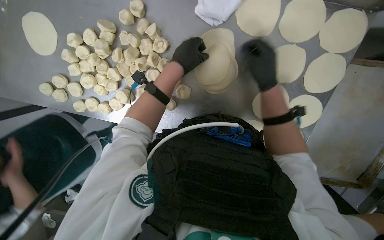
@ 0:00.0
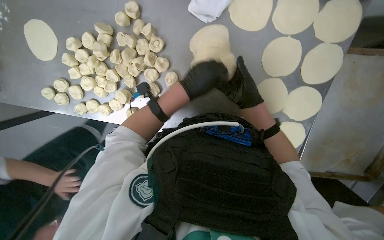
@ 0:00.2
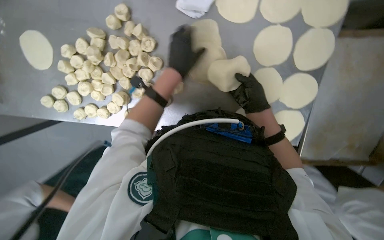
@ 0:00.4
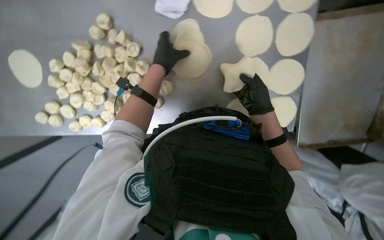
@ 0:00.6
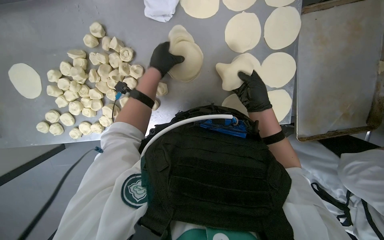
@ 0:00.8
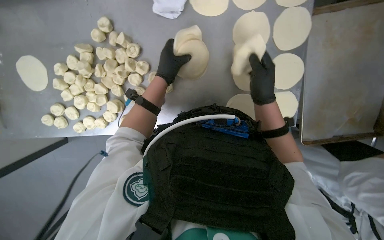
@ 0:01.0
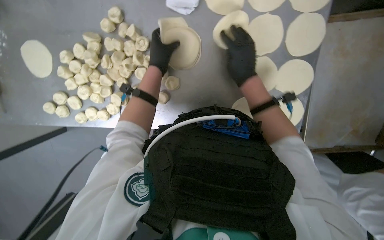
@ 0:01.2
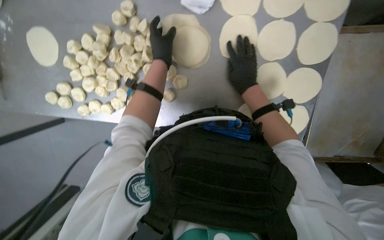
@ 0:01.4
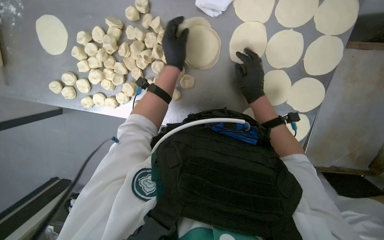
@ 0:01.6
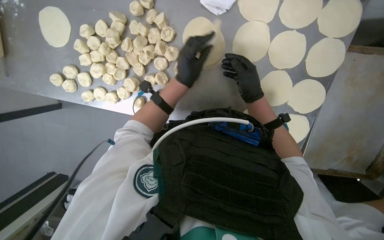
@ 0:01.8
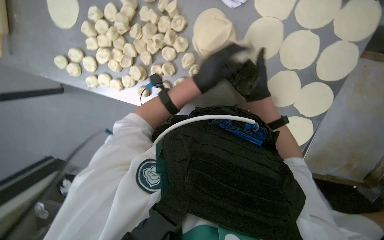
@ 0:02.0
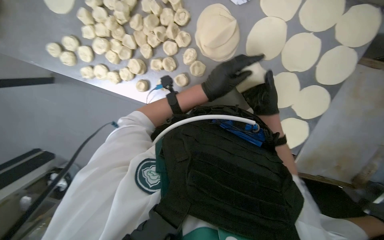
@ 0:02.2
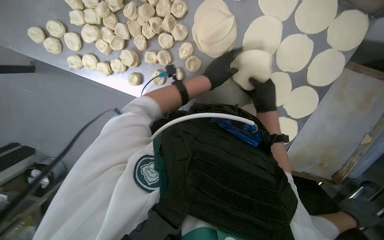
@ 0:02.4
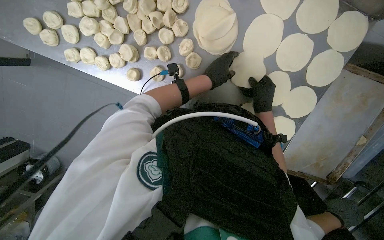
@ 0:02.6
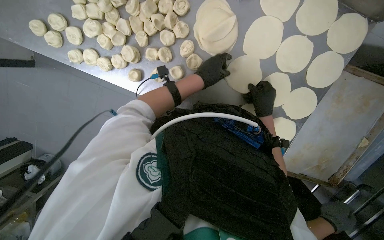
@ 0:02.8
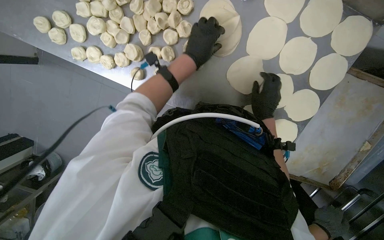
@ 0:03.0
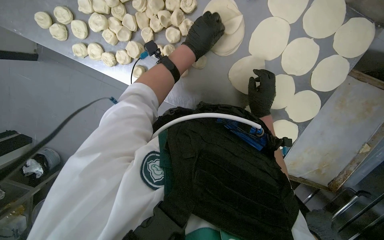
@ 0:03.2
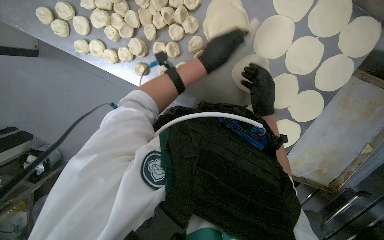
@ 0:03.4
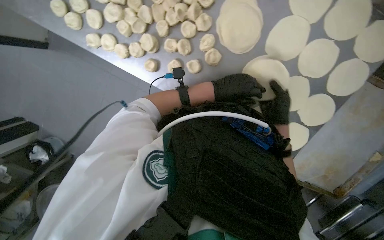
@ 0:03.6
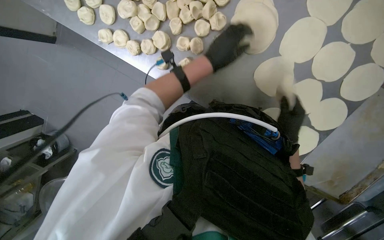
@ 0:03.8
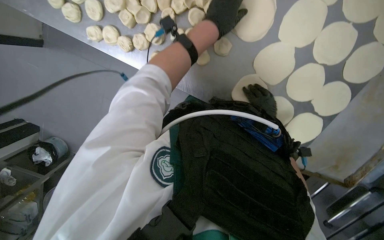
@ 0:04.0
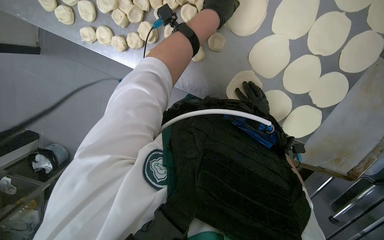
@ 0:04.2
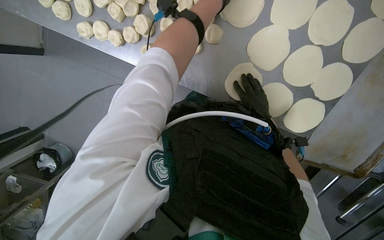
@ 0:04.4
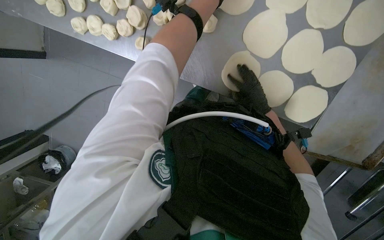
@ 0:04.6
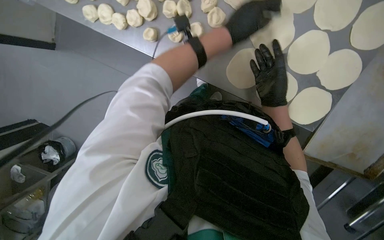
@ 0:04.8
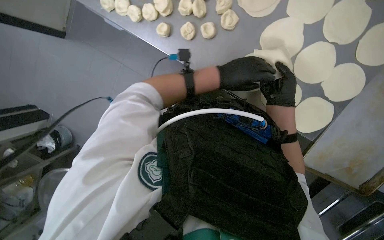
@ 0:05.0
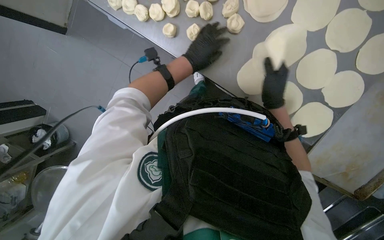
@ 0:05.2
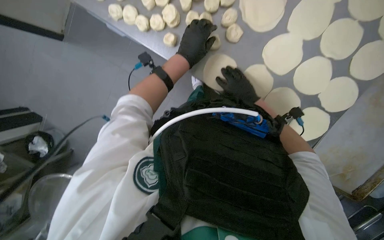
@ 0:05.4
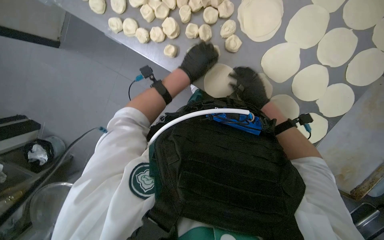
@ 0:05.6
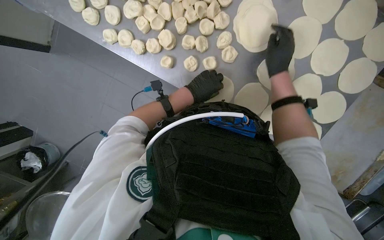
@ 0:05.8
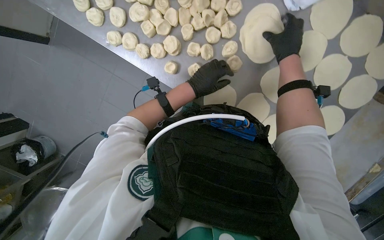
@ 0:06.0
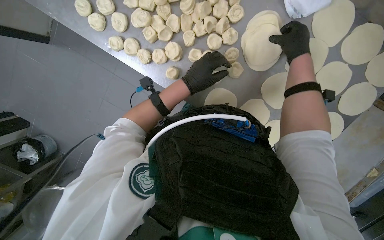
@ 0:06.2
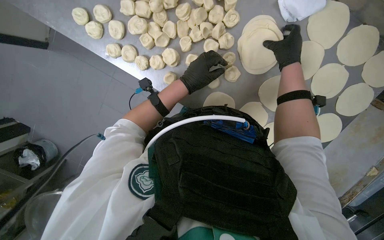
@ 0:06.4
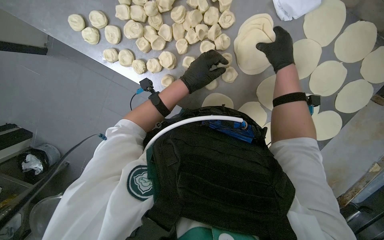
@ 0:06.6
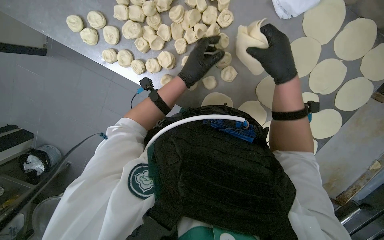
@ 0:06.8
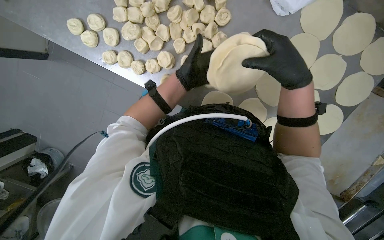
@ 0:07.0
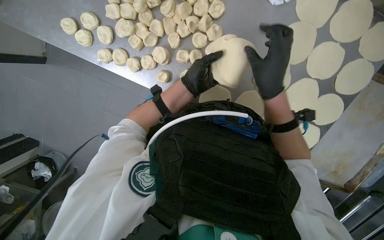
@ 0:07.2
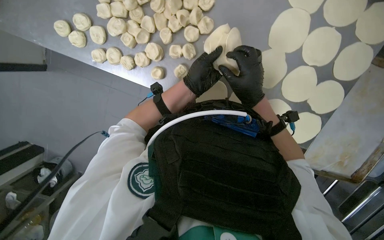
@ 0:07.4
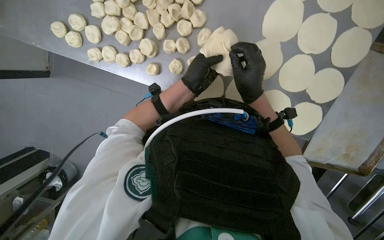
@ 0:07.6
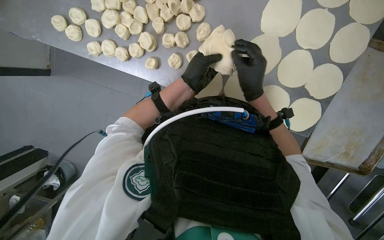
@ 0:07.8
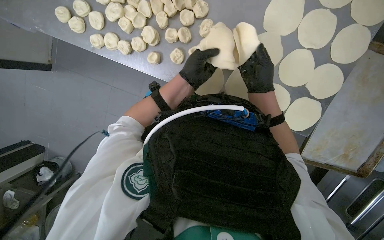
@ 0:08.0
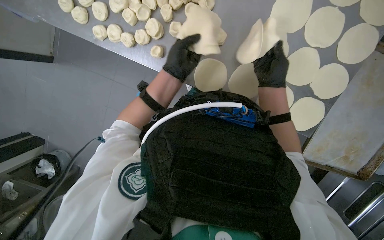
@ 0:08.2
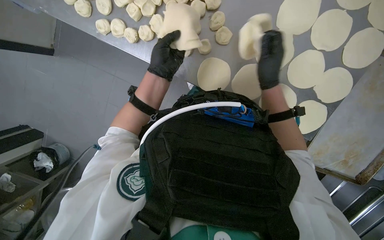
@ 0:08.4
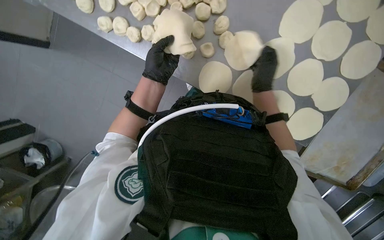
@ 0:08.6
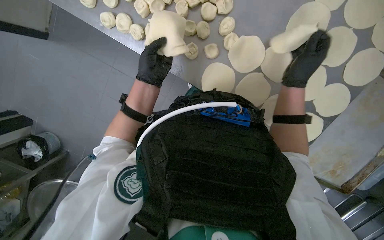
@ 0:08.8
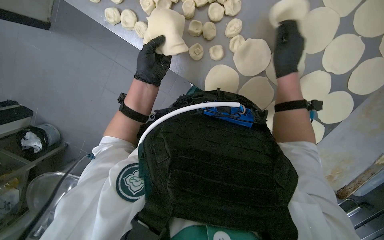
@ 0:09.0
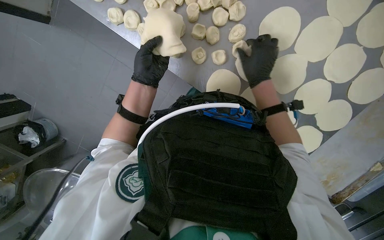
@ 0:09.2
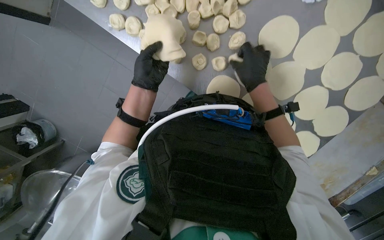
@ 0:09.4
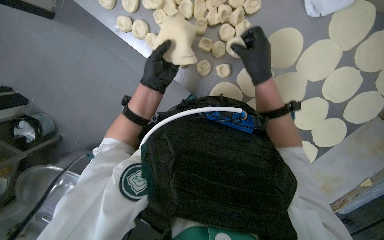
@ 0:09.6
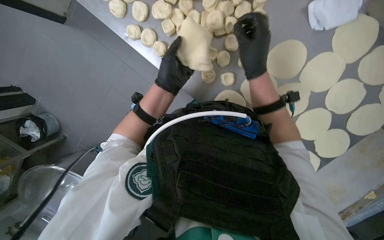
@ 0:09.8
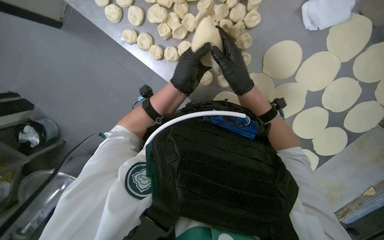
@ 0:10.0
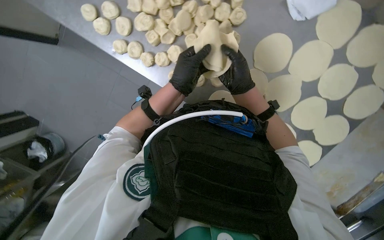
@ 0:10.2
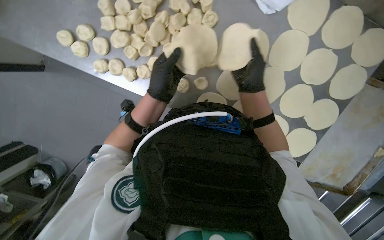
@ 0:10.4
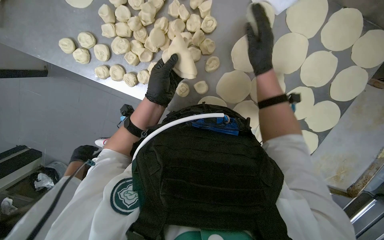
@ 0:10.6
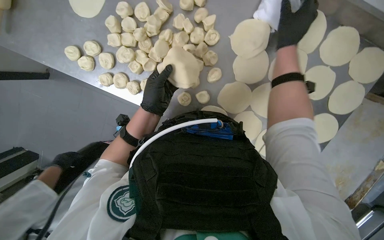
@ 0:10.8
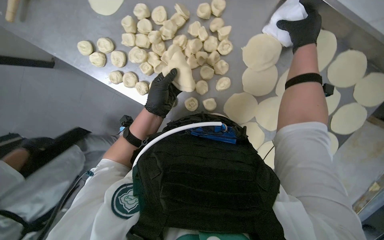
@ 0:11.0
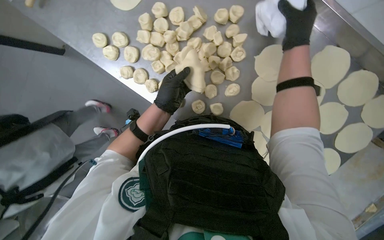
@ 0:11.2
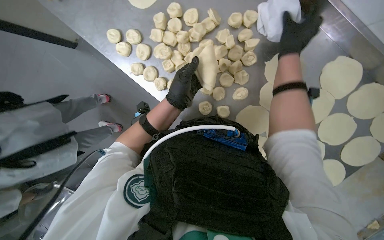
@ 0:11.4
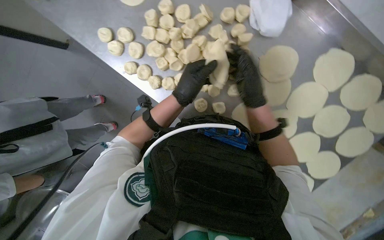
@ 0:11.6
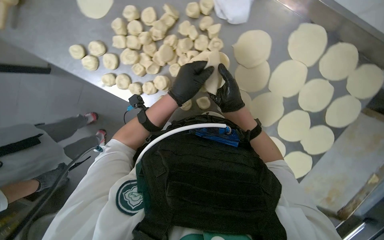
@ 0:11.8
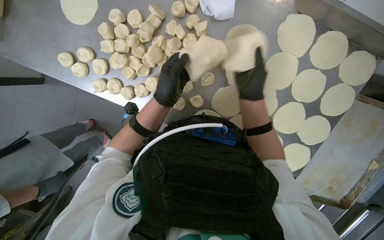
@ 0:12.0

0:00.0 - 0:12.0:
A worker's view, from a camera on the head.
Job: preparing food.
The whole recording: Flattening dough portions. The worker flattens dough portions by hand and arranges them on a tray.
0:00.0 - 0:01.6: The right hand goes nearer and farther, about 10 cm each way, reversing 2 times.
0:03.0 - 0:04.4: The right hand moves farther from the camera, about 10 cm. The left hand travels up the picture by approximately 15 cm.
0:04.4 - 0:06.0: The view tips upward by roughly 15 degrees. The right hand moves up the picture and nearer to the camera, approximately 30 cm; the left hand is displaced down the picture and to the left by approximately 30 cm.
0:06.0 - 0:07.6: The right hand shifts approximately 20 cm down the picture.
0:07.6 - 0:09.0: The left hand heads to the left, covering some 20 cm. The right hand travels up the picture by some 10 cm.
0:10.4 - 0:12.0: The right hand travels up the picture and back again, roughly 25 cm each way.

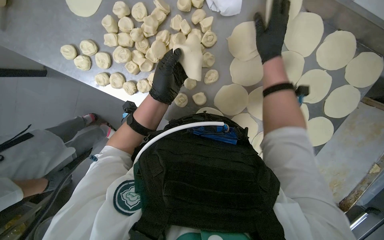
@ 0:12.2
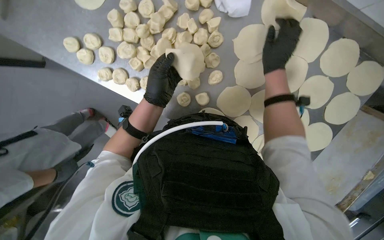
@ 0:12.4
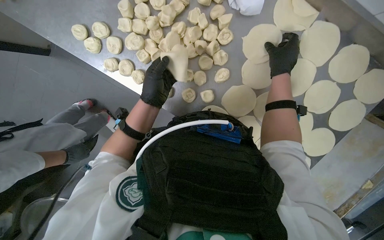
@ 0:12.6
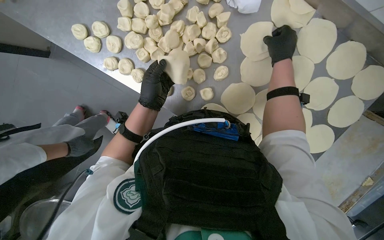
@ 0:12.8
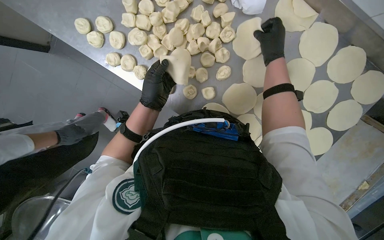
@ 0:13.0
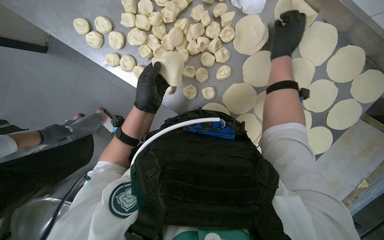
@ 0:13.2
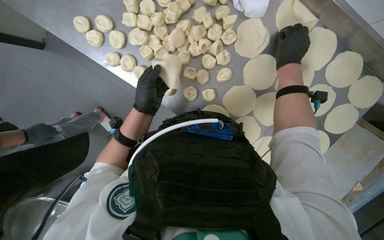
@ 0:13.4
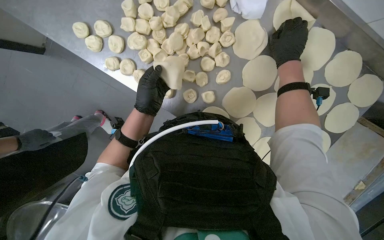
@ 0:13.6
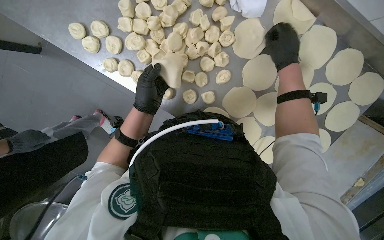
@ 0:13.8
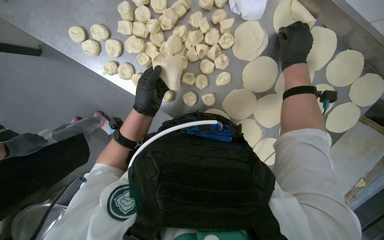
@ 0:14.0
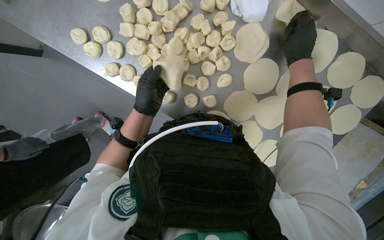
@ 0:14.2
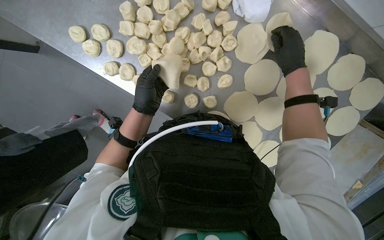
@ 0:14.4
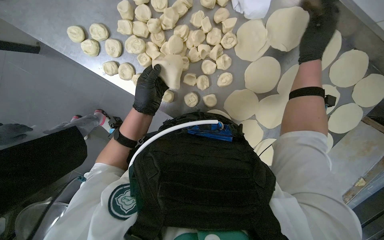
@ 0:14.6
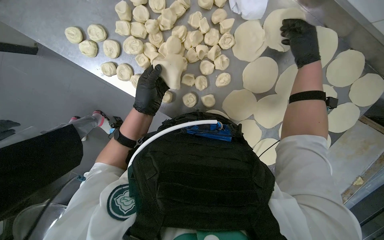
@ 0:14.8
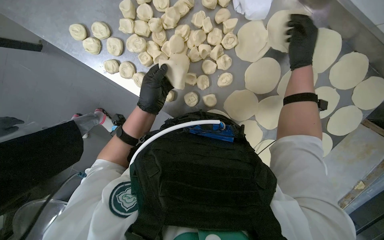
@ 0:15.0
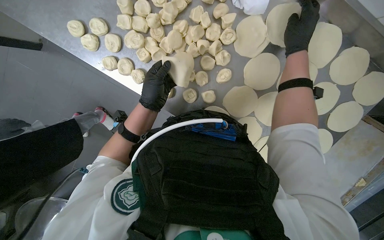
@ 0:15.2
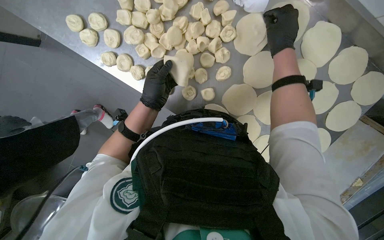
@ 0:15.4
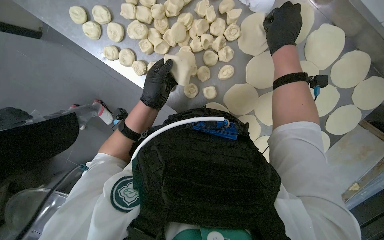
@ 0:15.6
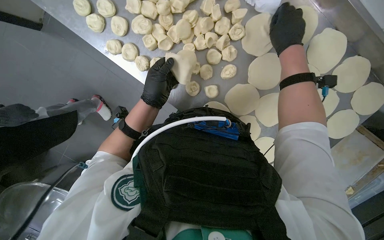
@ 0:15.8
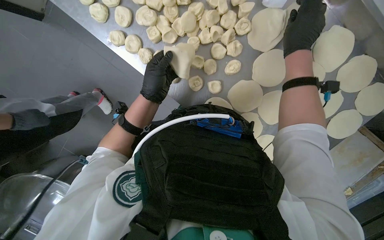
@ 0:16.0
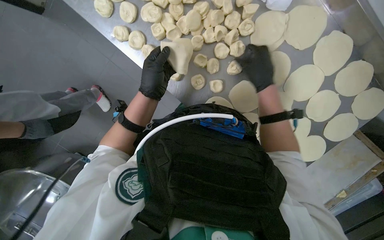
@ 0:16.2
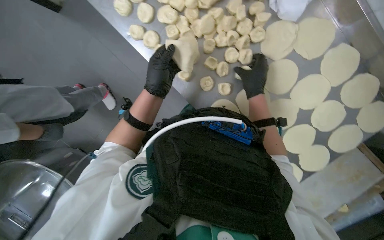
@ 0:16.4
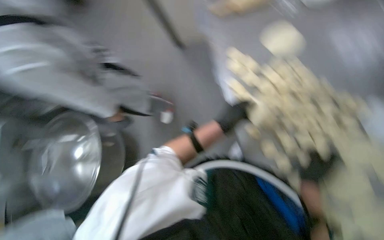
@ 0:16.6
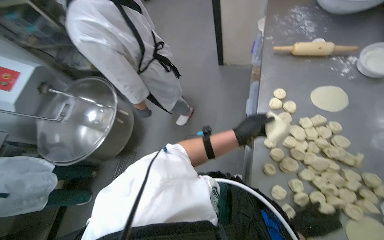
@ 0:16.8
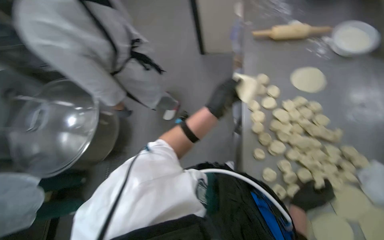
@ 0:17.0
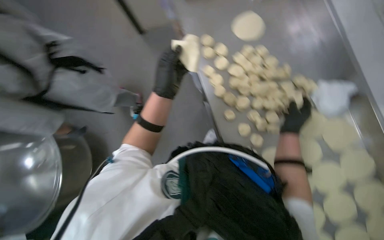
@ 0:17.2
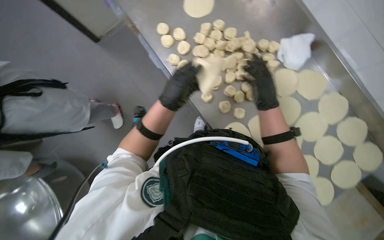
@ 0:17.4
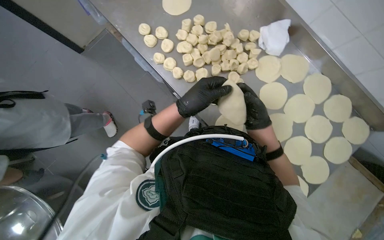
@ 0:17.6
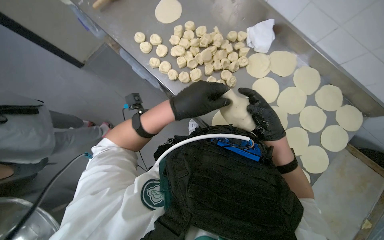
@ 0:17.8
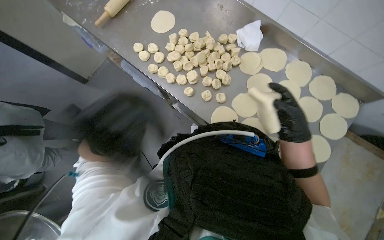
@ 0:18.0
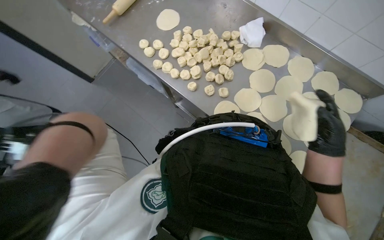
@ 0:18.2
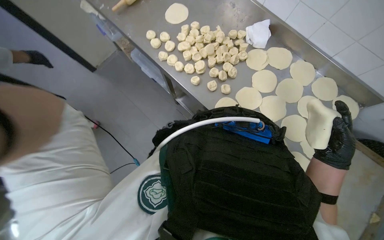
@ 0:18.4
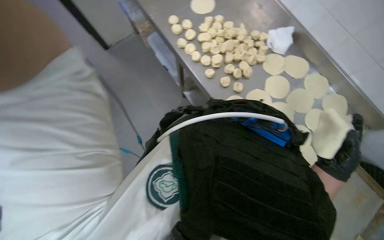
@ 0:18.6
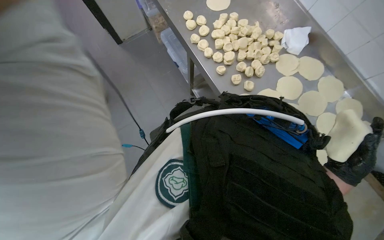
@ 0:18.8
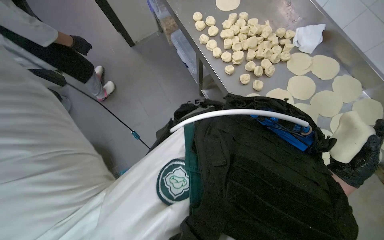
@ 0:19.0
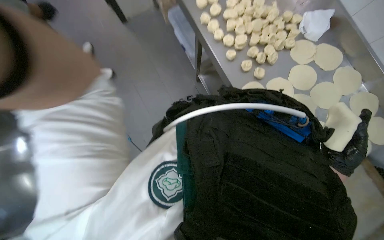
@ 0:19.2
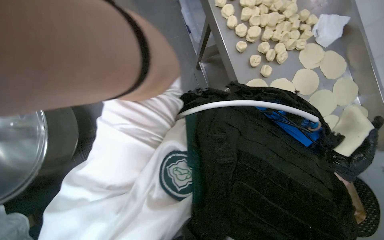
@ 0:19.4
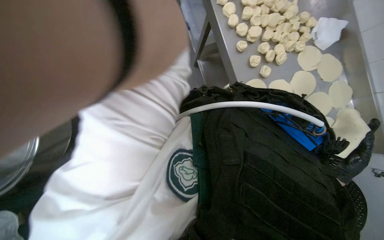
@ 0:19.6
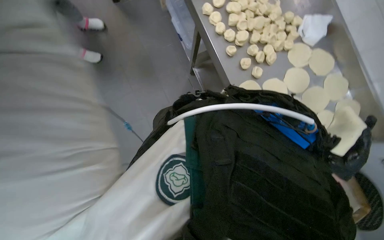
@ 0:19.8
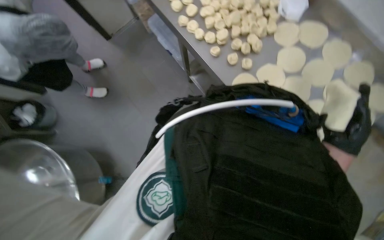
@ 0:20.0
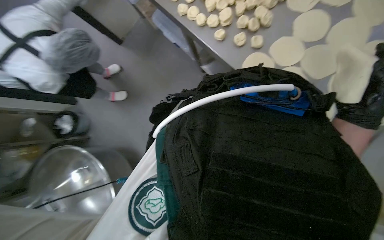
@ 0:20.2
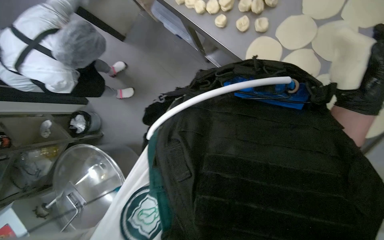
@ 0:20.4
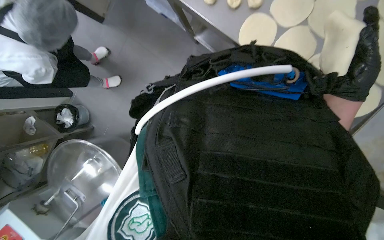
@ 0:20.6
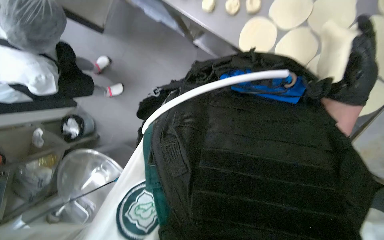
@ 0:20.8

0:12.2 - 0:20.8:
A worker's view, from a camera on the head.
Job: preparing food.
The whole recording: Flattening dough portions. The worker flattens dough portions by hand and arranges them on a tray.
0:12.2 - 0:13.6: The left hand is displaced to the left and farther from the camera by about 15 cm.
0:13.6 - 0:15.0: The hands are busy where they are.
0:15.0 - 0:16.6: The view tilts some 15 degrees upward. The scene rotates clockwise by roughly 40 degrees.
0:16.6 - 0:18.0: The head rotates some 40 degrees to the right.
0:18.0 - 0:19.4: The scene rotates clockwise by about 30 degrees. The right hand heads down the picture, covering about 15 cm.
0:19.4 - 0:20.8: The view pans to the left by about 20 degrees. The scene rotates counterclockwise by roughly 35 degrees.
